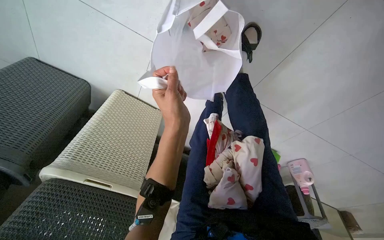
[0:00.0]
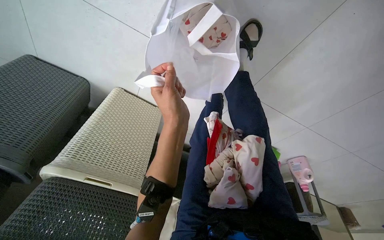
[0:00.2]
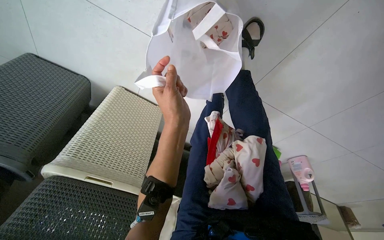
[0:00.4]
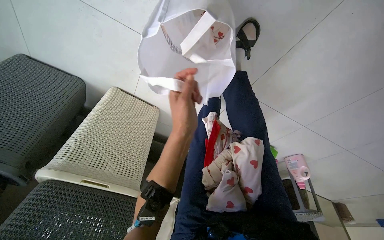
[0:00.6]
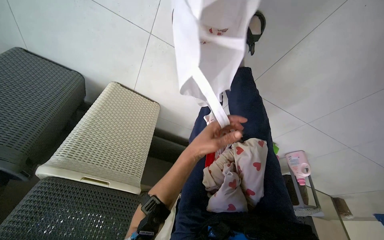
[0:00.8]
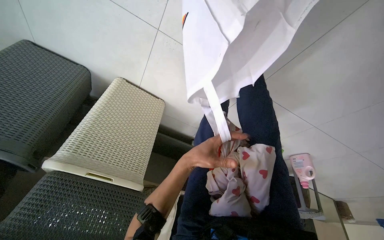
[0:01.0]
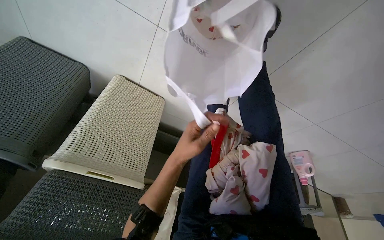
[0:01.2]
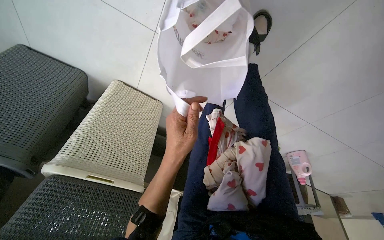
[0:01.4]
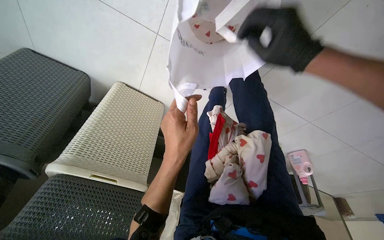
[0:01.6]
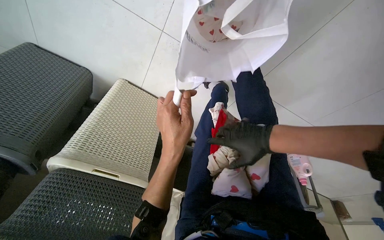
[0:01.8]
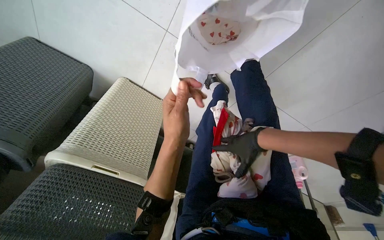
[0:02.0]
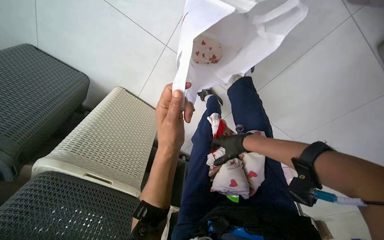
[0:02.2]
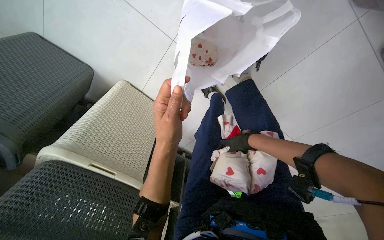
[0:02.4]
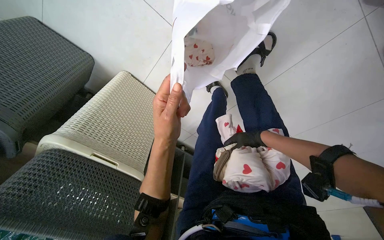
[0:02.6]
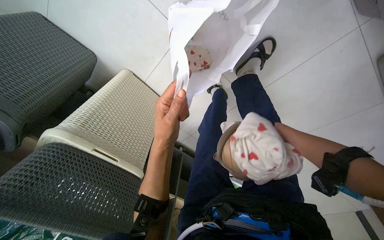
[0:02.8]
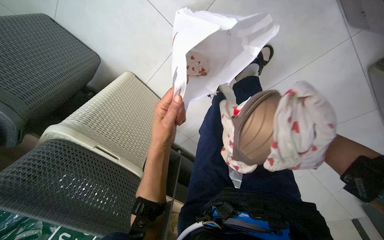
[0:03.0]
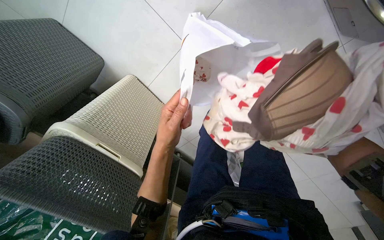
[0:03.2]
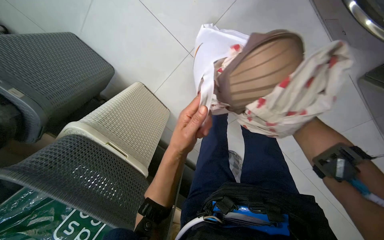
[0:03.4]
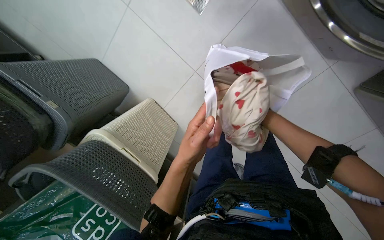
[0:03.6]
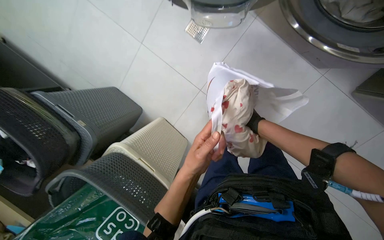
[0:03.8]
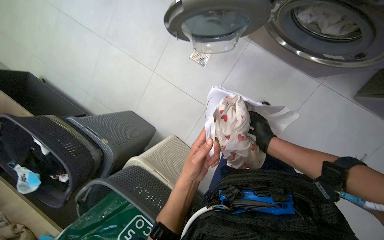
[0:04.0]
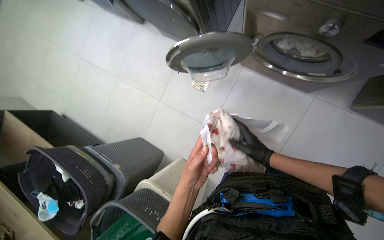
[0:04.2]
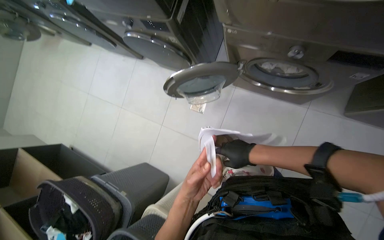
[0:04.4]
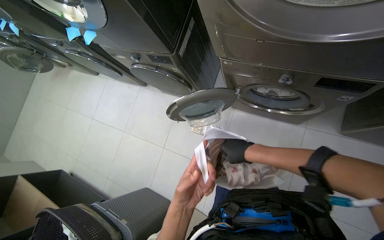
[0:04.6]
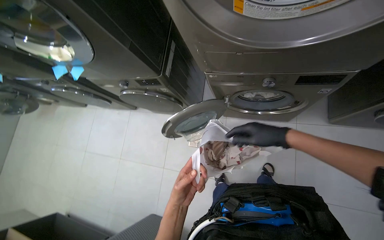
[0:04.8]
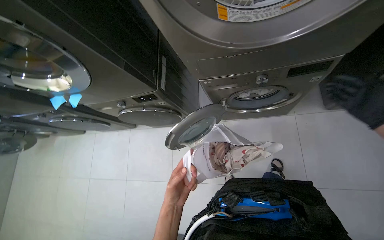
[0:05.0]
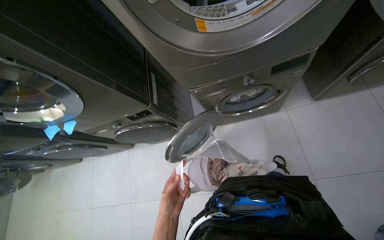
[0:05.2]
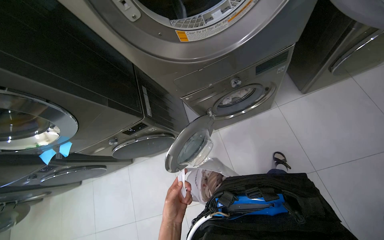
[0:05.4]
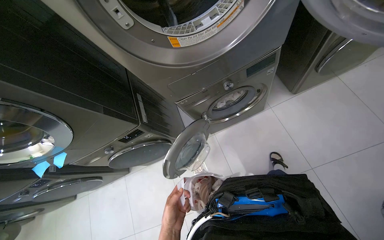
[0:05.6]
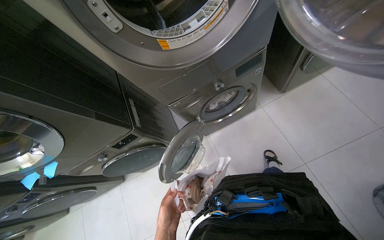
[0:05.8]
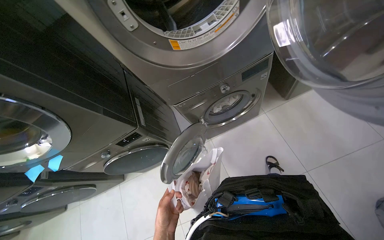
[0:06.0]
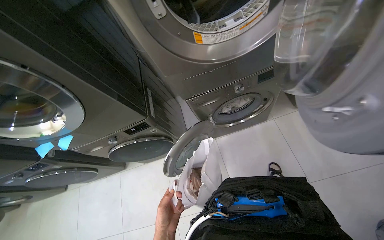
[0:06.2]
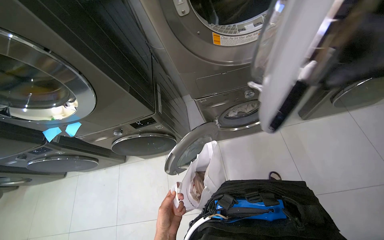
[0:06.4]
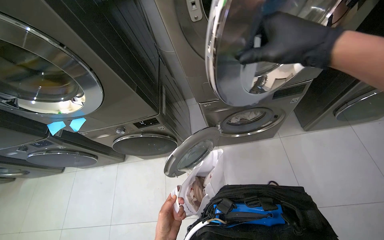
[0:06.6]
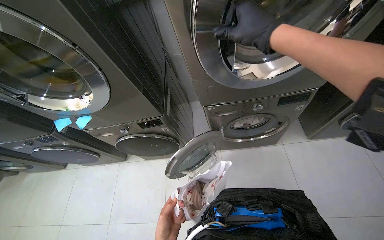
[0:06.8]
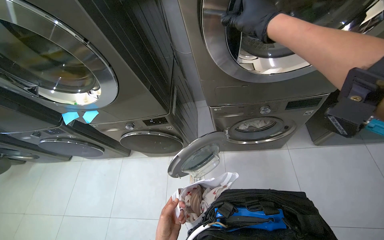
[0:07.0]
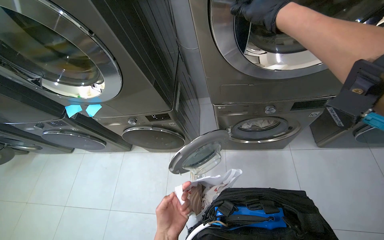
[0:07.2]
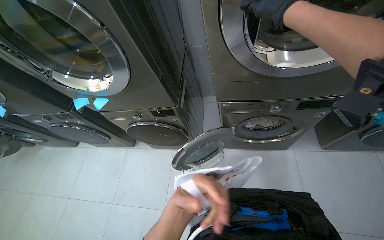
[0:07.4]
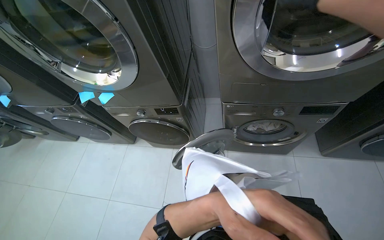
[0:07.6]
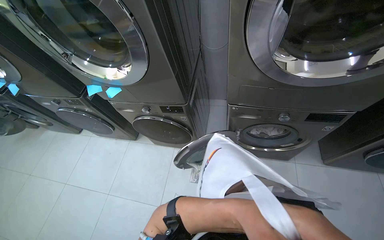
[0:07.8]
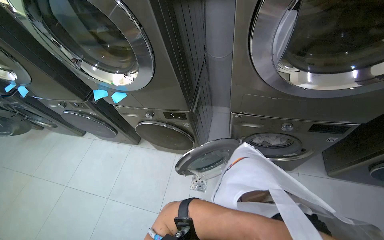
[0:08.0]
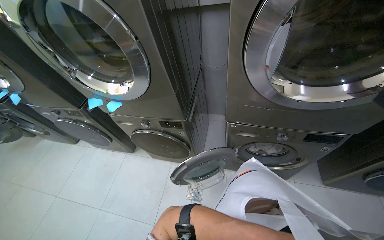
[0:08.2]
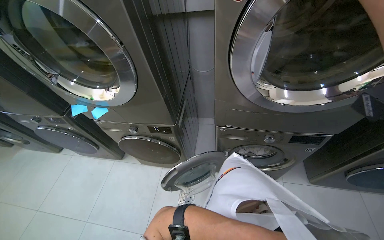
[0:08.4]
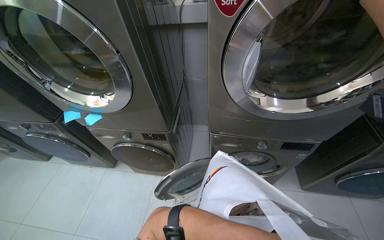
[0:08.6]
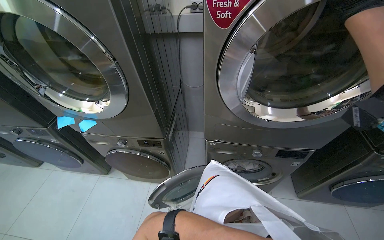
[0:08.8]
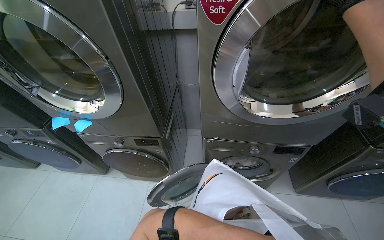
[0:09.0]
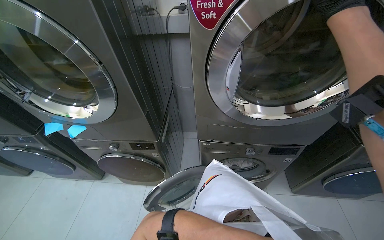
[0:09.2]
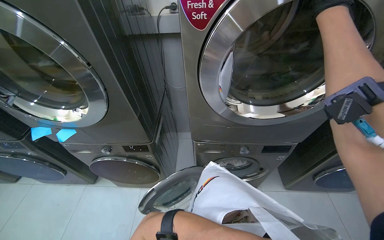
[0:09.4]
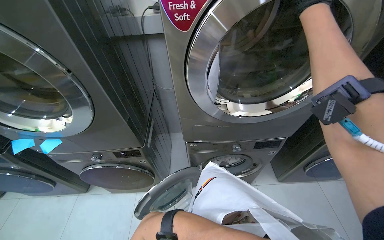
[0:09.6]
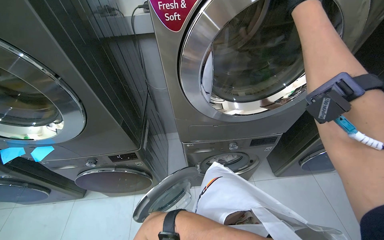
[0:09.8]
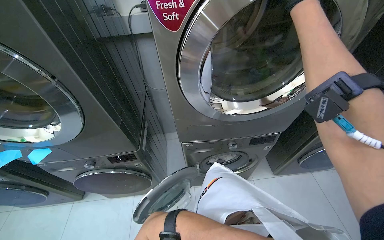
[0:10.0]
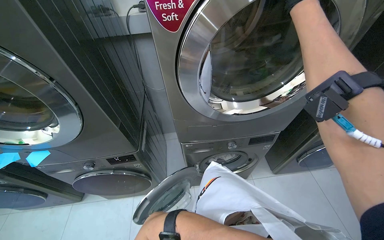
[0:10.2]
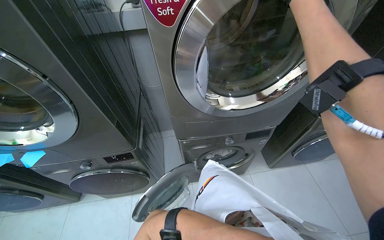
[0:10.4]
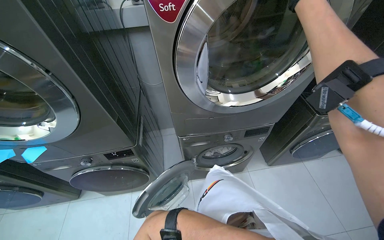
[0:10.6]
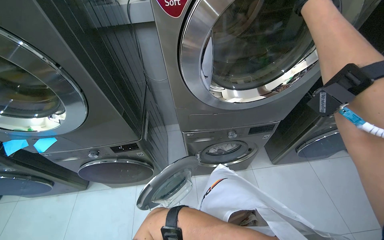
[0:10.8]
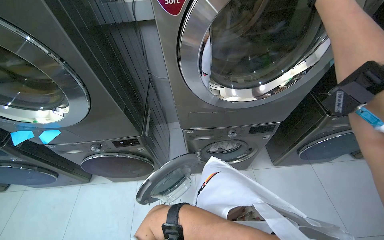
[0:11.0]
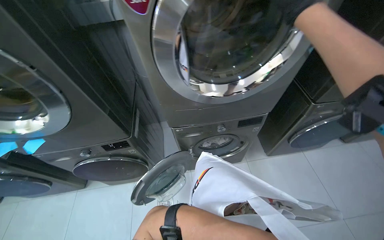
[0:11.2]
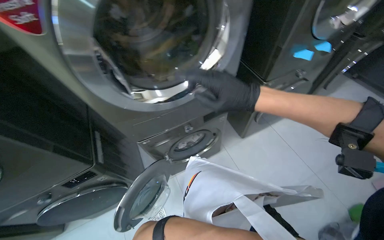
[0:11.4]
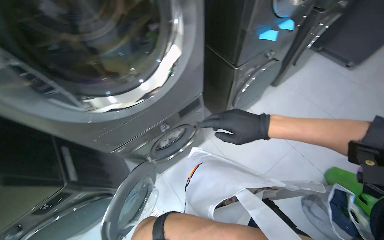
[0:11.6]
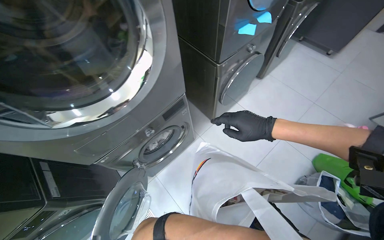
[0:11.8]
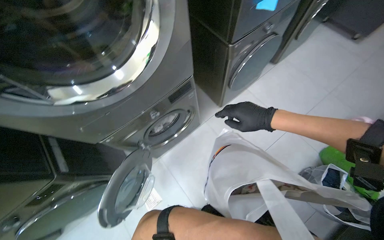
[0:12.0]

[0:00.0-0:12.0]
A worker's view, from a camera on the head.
Job: managing laundry.
The whole recording: Loading and operating washing machines. The worker loads laundry into washing machines and operates their controls.
1.6 to 3.0 s: The left hand is displaced to the left by roughly 10 cm.
3.0 to 4.4 s: The camera is carried roughly 60 cm. The view tilts some 50 degrees upward.
4.4 to 6.0 s: The view tips upward by approximately 35 degrees. Everything in view rotates about 40 degrees counterclockwise.
6.0 to 7.6 s: The scene rotates clockwise by about 30 degrees.
9.0 to 10.4 s: The head turns to the right by approximately 15 degrees.
10.4 to 12.0 s: The head rotates about 30 degrees to the right. The view tips downward by roughly 15 degrees.

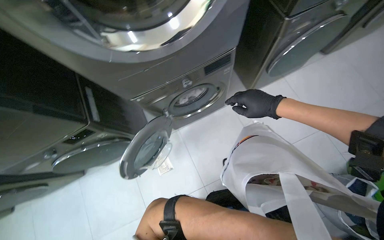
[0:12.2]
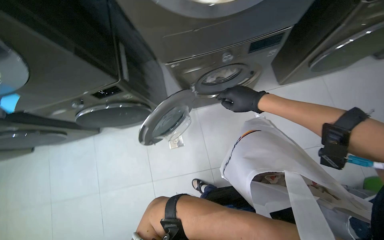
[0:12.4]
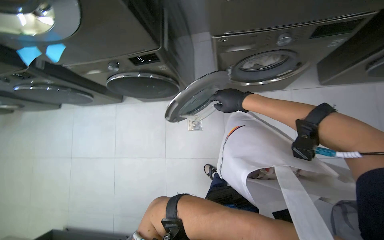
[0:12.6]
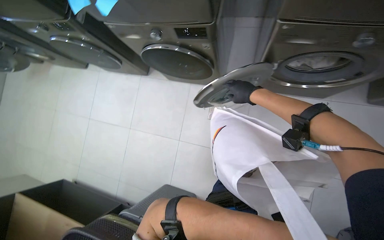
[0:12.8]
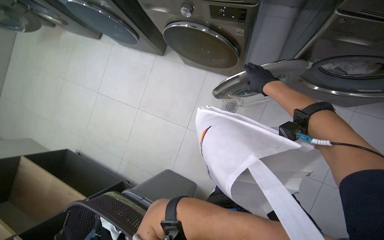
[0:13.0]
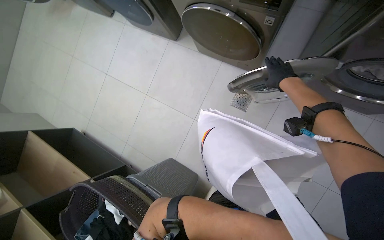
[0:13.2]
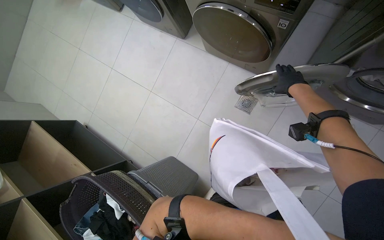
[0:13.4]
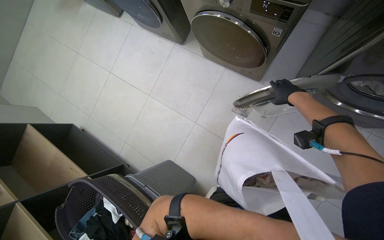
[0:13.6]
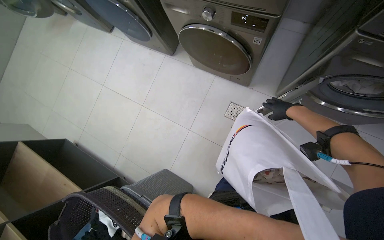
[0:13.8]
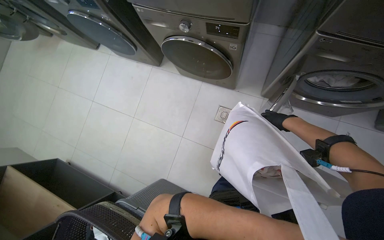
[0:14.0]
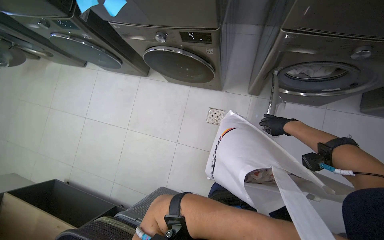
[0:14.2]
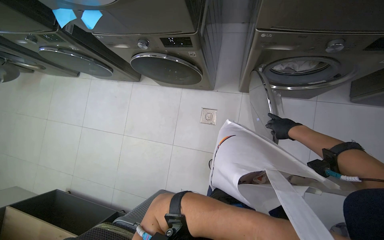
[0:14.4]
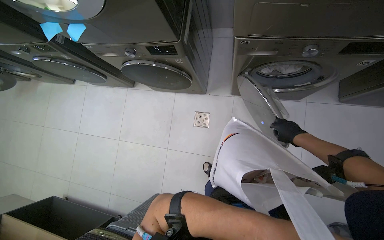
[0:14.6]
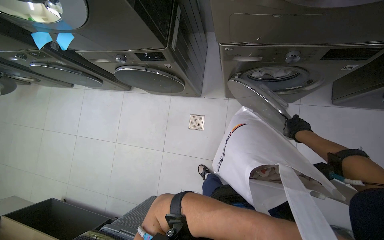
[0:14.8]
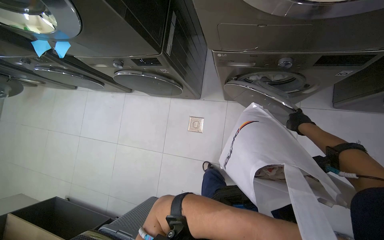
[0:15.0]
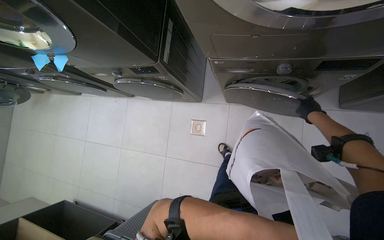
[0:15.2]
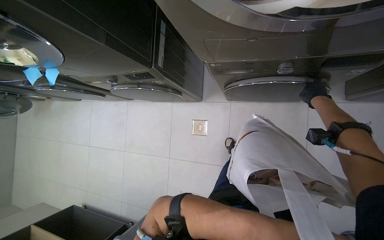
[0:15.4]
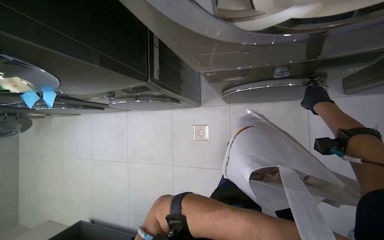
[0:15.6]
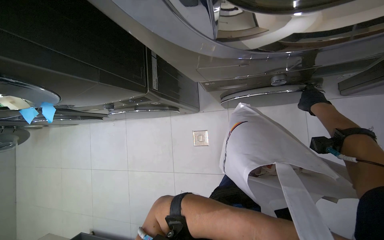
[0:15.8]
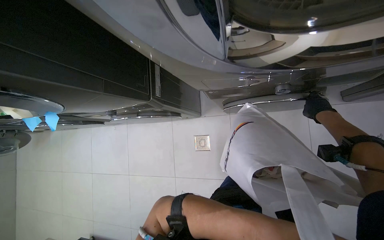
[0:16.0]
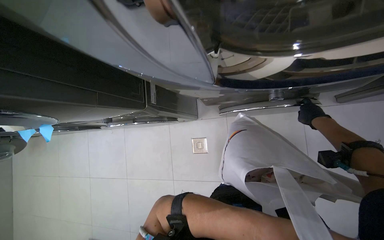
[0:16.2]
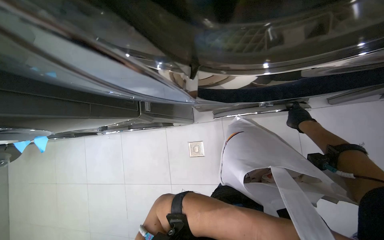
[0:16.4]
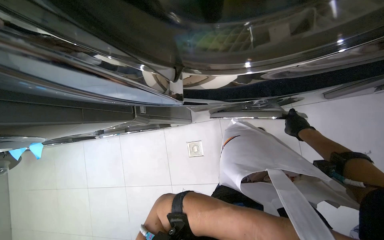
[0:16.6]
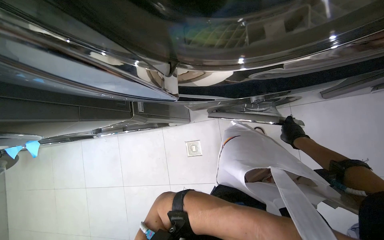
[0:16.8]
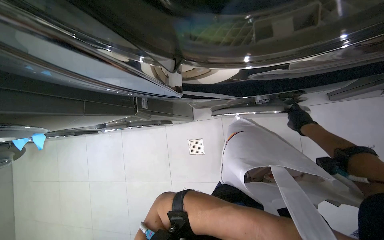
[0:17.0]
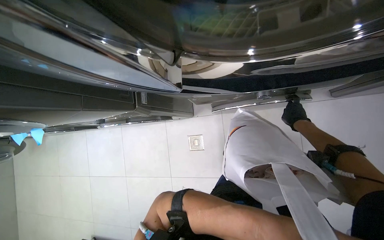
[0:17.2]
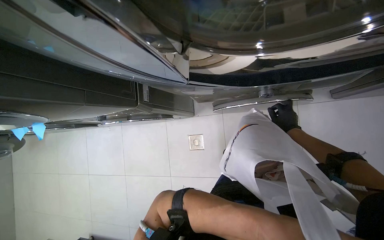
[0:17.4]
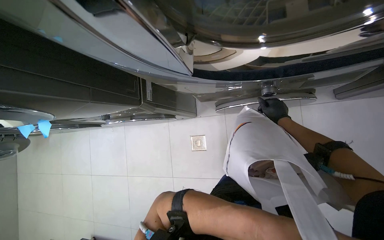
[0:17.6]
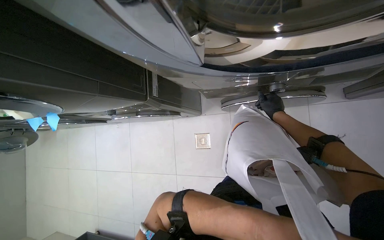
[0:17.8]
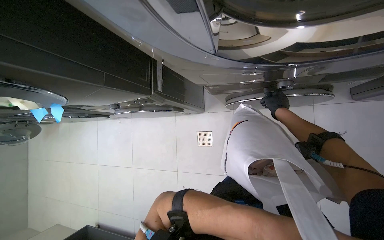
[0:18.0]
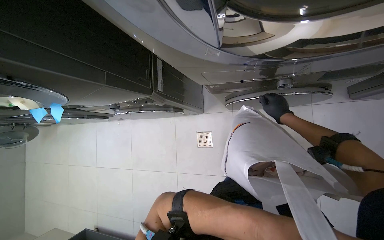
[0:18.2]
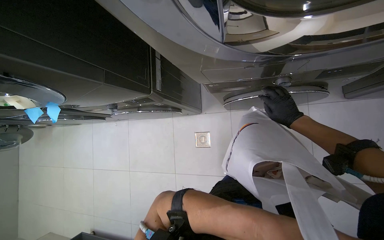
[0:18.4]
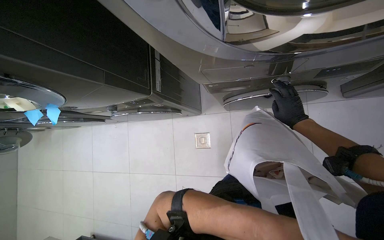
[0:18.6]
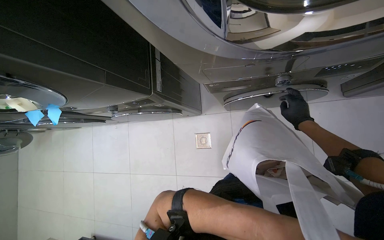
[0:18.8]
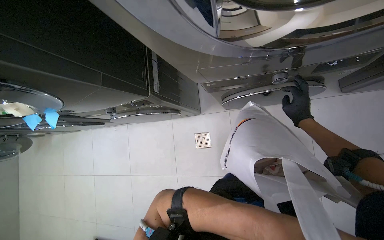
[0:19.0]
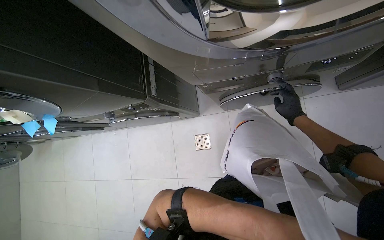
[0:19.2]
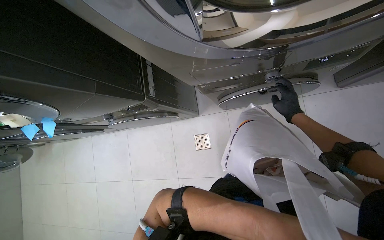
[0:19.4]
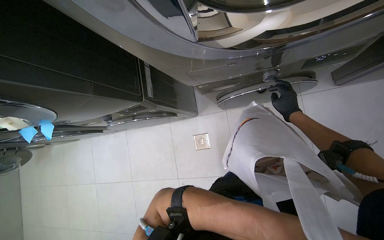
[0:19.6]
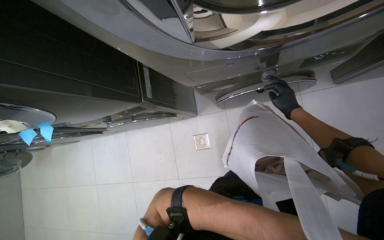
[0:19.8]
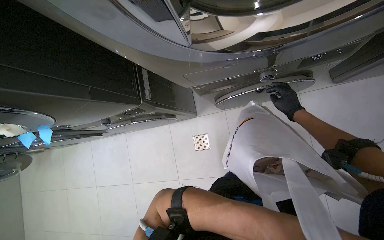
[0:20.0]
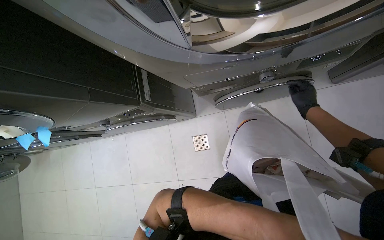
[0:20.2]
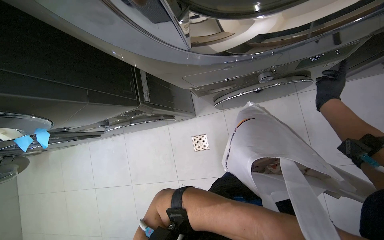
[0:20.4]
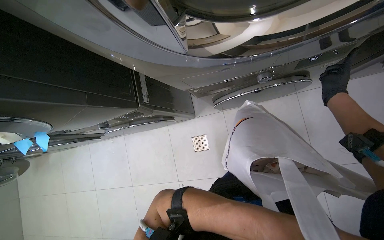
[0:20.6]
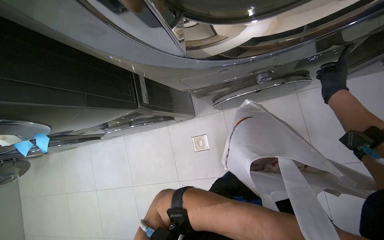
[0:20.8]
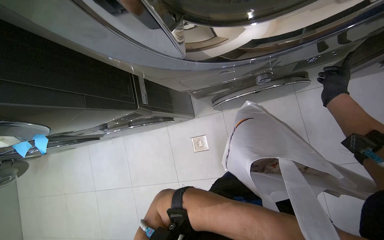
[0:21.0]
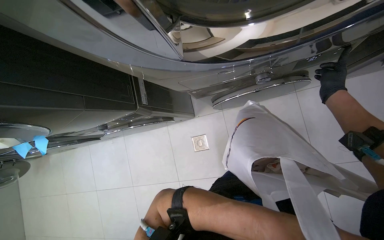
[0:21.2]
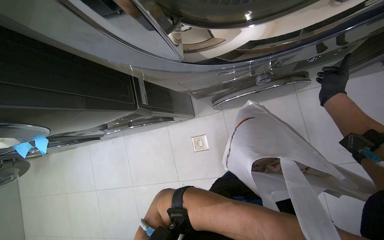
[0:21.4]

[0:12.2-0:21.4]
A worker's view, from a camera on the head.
Job: managing laundry.
The whole recording: Loading and operating washing machines. The worker loads laundry into washing machines and operates their controls.
12.2 to 13.8 s: The head travels roughly 50 cm. The head rotates about 50 degrees to the left. The camera pitches downward, by some 20 degrees.
13.8 to 15.2 s: The head travels to the right, approximately 40 cm.
16.8 to 18.4 s: The right hand is displaced to the left by some 15 cm.
19.8 to 21.4 s: The right hand goes approximately 15 cm to the right.
